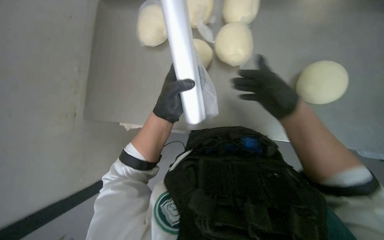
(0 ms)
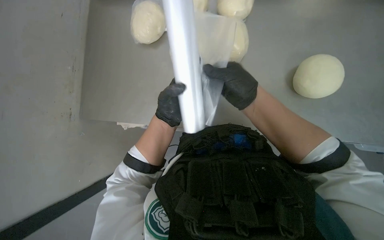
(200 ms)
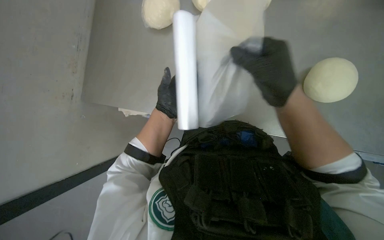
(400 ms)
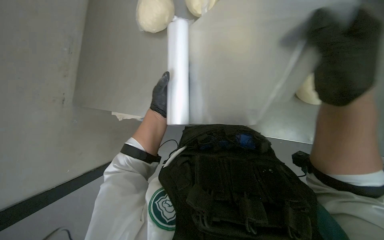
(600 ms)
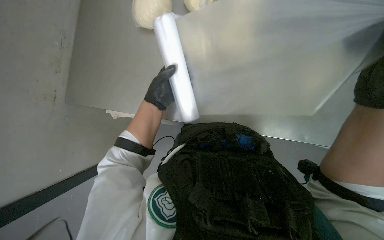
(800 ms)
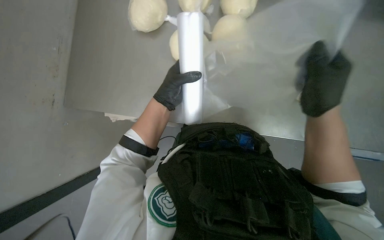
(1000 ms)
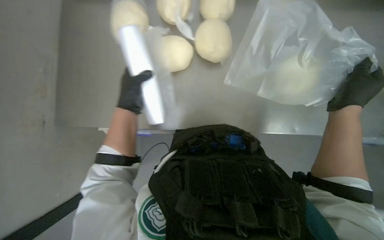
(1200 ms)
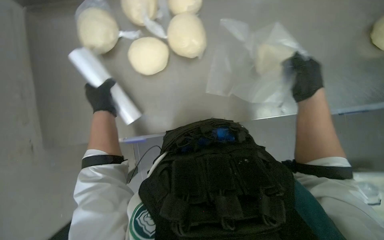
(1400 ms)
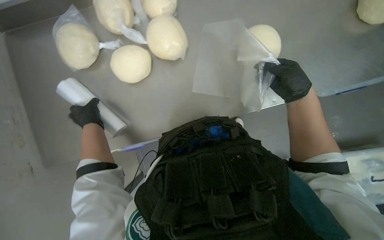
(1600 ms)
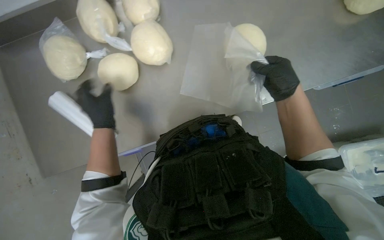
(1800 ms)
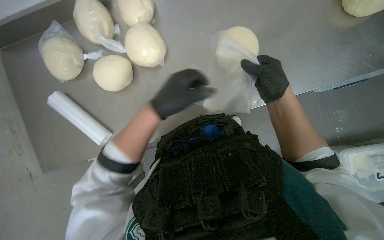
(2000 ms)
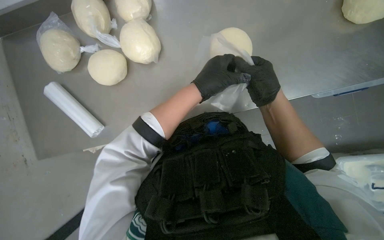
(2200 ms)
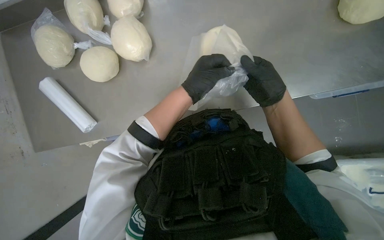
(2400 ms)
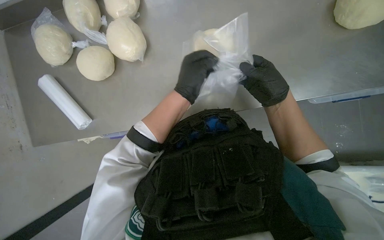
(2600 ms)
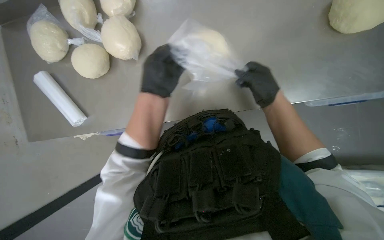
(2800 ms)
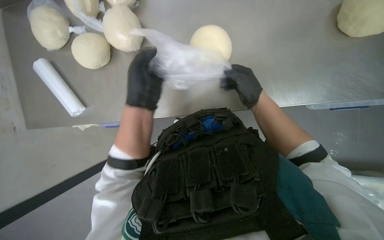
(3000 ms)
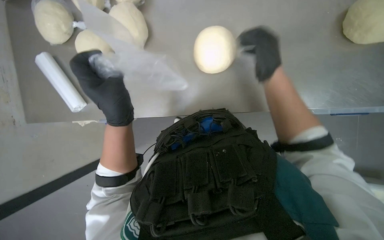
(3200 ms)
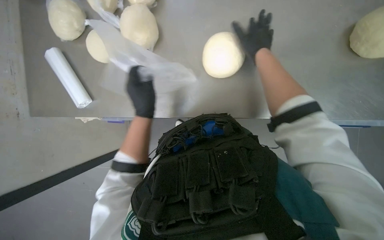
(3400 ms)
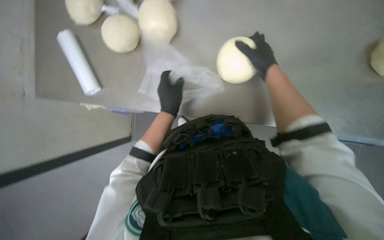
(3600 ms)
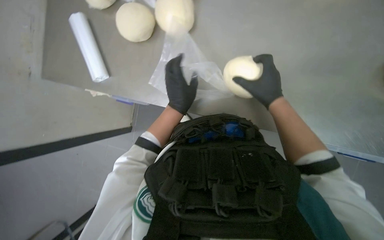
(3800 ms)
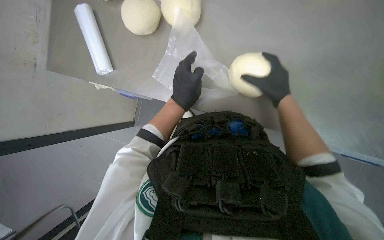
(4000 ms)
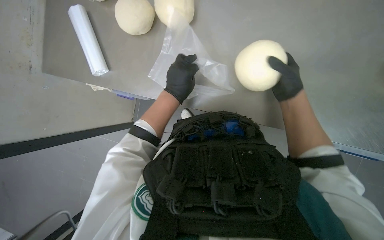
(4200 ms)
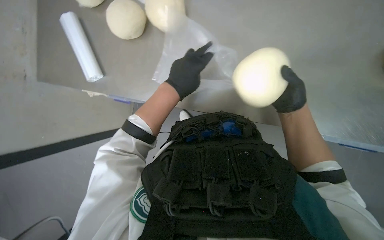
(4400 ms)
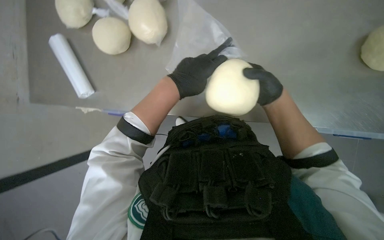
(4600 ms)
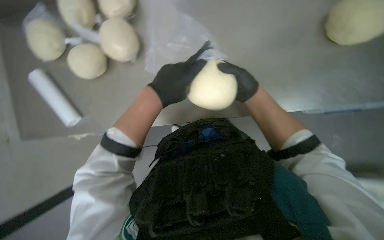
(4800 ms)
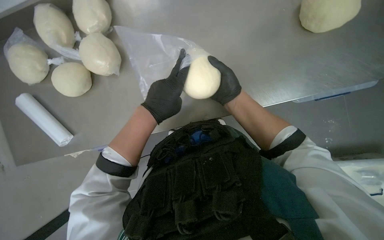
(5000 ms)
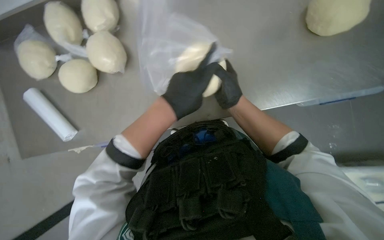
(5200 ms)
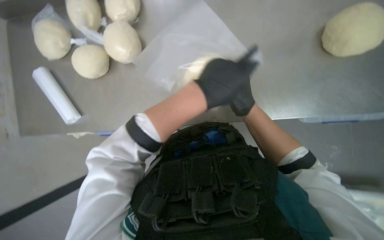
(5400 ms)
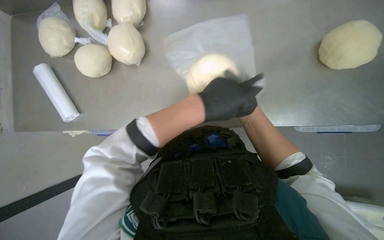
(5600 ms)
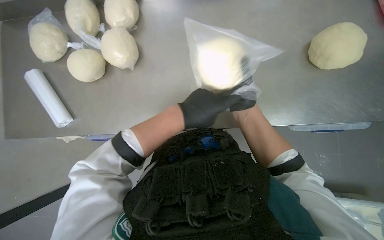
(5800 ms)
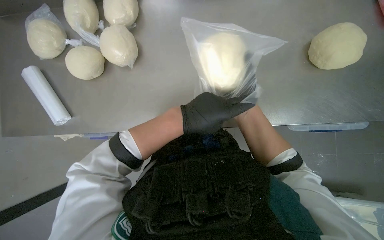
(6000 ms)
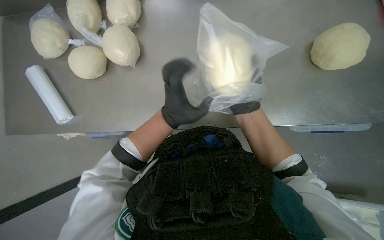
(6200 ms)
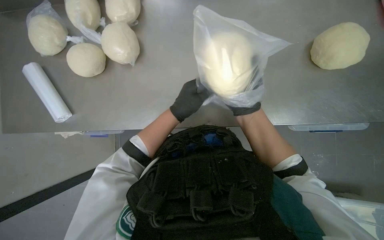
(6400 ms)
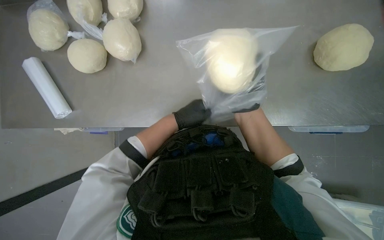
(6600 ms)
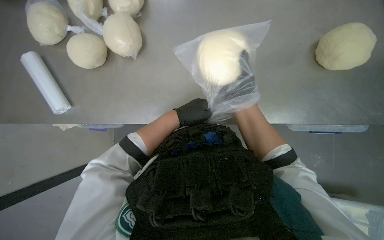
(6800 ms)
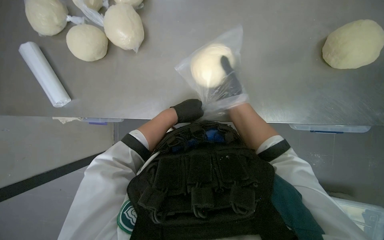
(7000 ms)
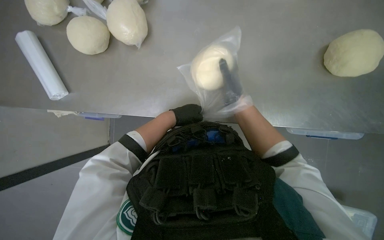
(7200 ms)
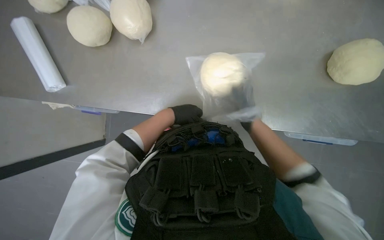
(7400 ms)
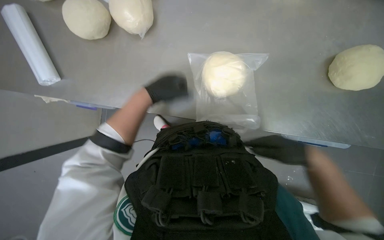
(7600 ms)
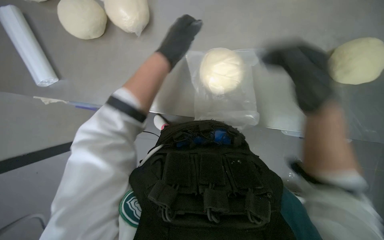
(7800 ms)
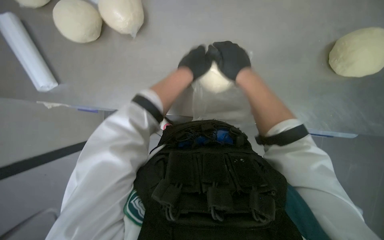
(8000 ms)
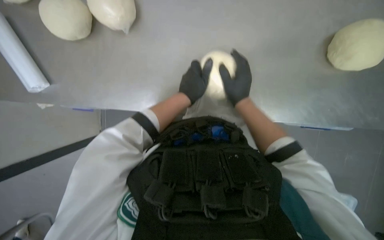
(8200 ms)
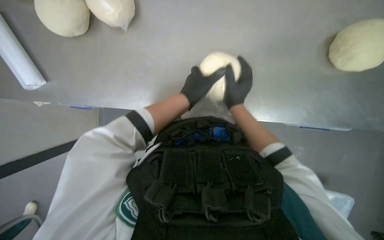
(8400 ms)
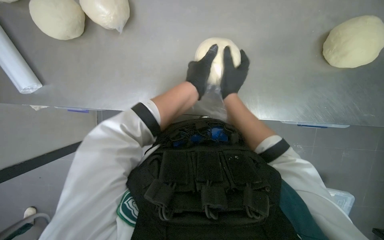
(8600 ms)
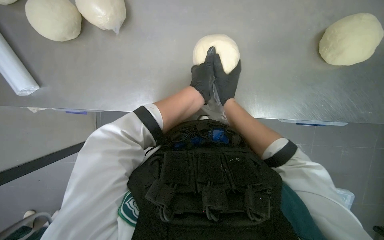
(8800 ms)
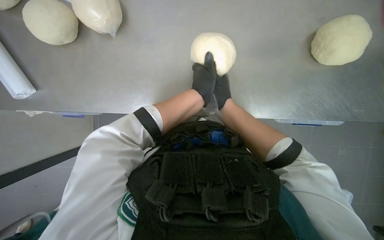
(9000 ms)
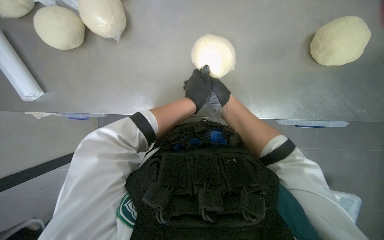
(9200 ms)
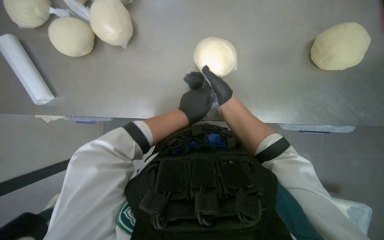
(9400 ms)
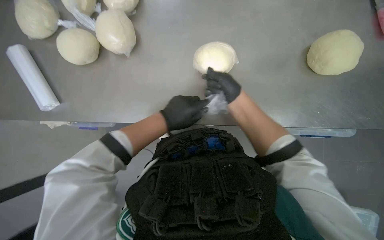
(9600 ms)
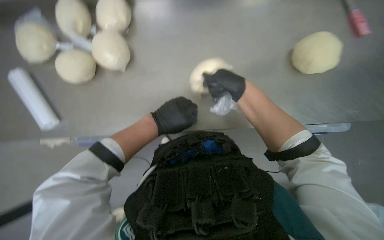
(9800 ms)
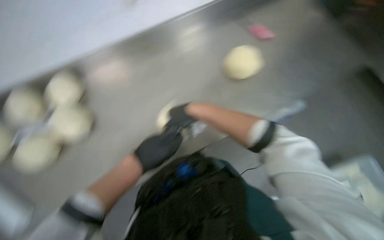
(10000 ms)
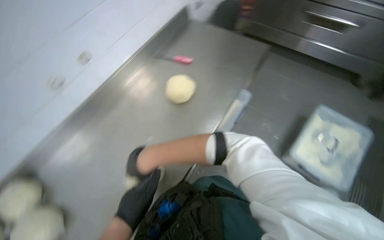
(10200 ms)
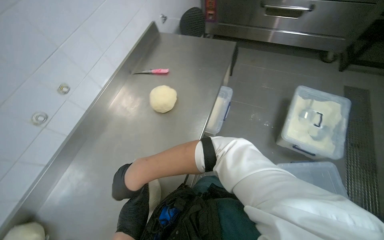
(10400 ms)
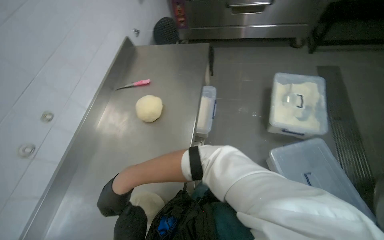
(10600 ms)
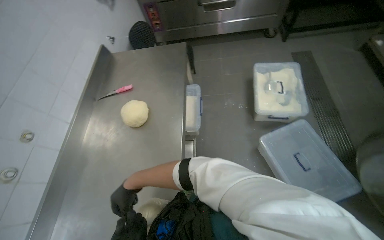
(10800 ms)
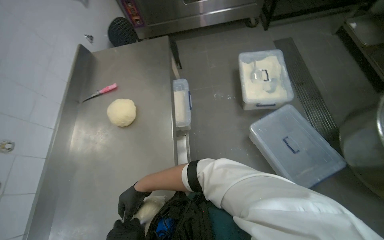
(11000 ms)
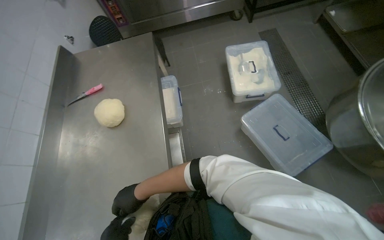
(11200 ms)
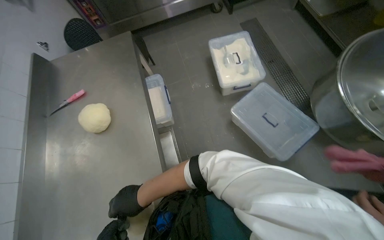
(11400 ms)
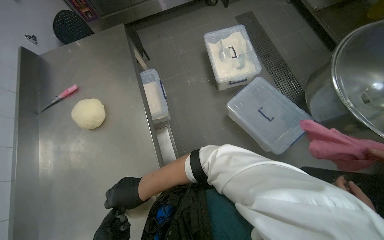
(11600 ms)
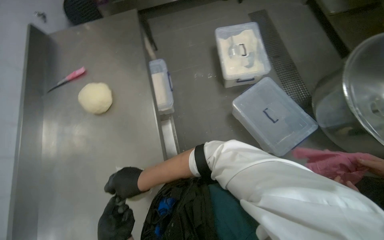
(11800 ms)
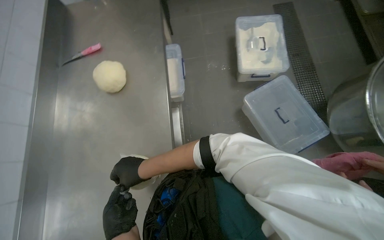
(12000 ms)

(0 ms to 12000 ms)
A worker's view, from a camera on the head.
Job: preparing food.
The whole recording: Shaping dough on counter. The worker shapes a ball of dough on the metal counter.
0 ms - 1600 ms: The right hand is displaced to the right by about 15 cm, and travels nearer to the camera and back again, about 10 cm each way. The left hand travels farther from the camera and to the left by approximately 30 cm.
1600 ms - 3000 ms: The left hand shifts some 35 cm to the right and nearer to the camera.
3000 ms - 4400 ms: The left hand moves approximately 10 cm farther from the camera and comes back. Meanwhile the right hand travels up the picture and back again, approximately 15 cm each way.
6000 ms - 7600 ms: The right hand goes nearer and farther, roughly 10 cm each way, reversing 2 times.
7600 ms - 9000 ms: The right hand travels nearer to the camera and back again, some 15 cm each way.
9000 ms - 10400 ms: The view tilts some 20 degrees upward. The scene rotates counterclockwise by roughly 40 degrees.
10400 ms - 12000 ms: The head turns to the right by roughly 30 degrees.

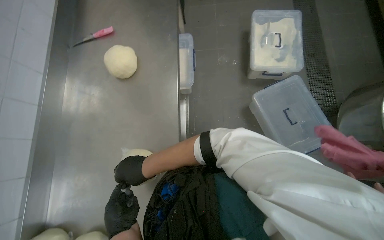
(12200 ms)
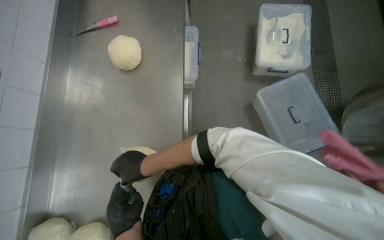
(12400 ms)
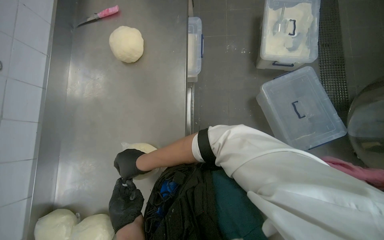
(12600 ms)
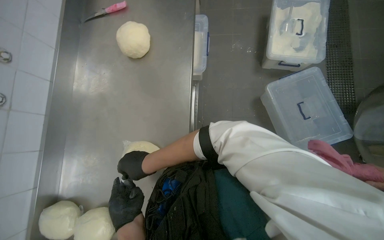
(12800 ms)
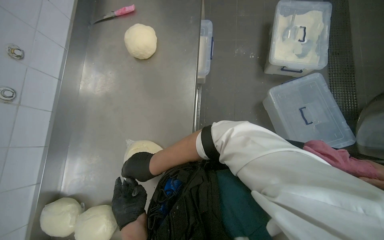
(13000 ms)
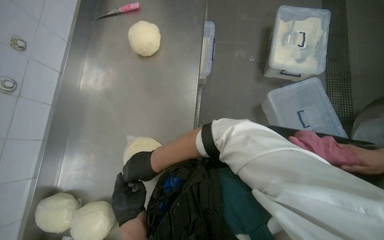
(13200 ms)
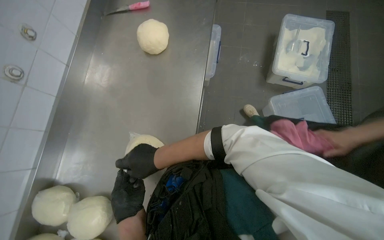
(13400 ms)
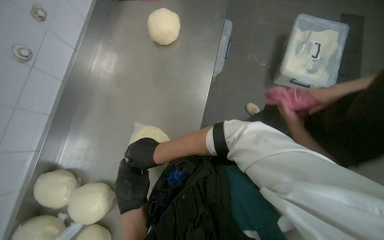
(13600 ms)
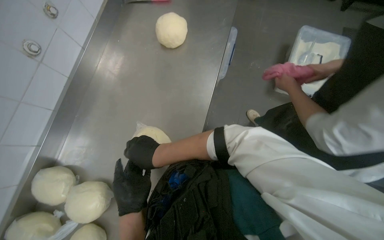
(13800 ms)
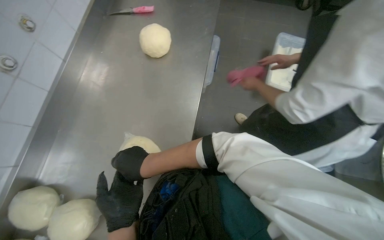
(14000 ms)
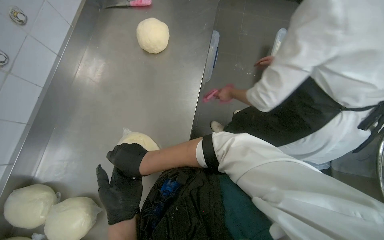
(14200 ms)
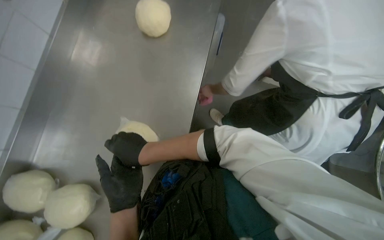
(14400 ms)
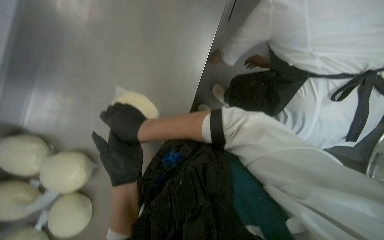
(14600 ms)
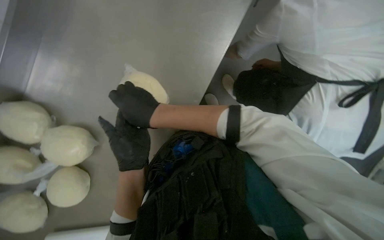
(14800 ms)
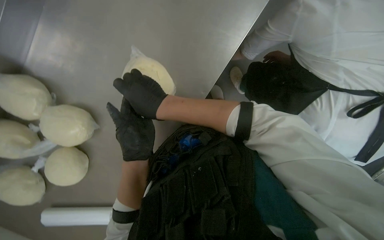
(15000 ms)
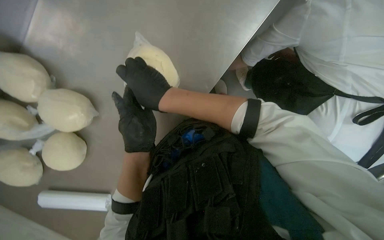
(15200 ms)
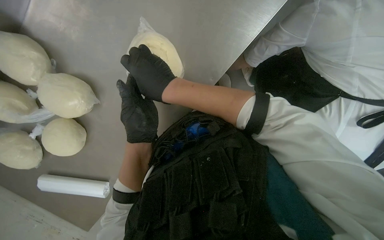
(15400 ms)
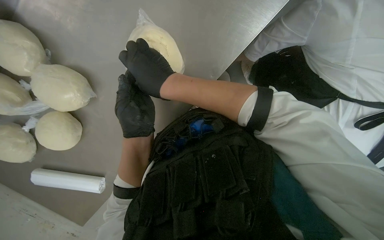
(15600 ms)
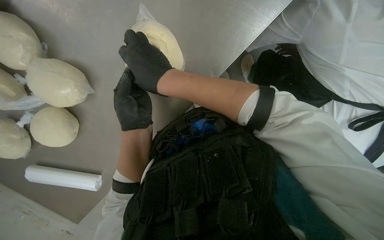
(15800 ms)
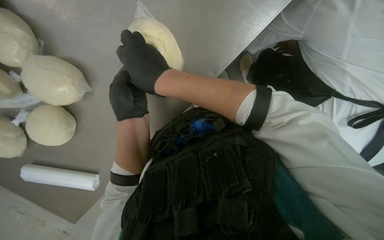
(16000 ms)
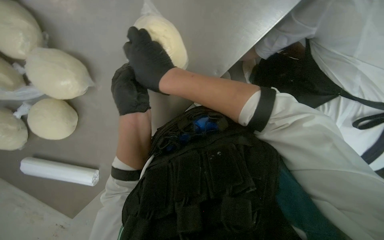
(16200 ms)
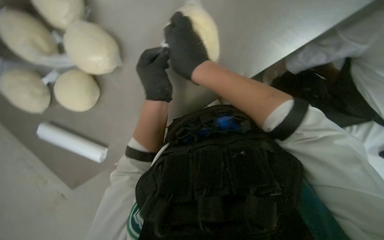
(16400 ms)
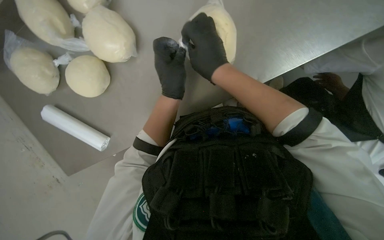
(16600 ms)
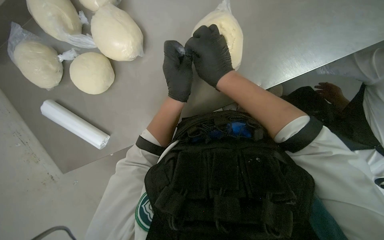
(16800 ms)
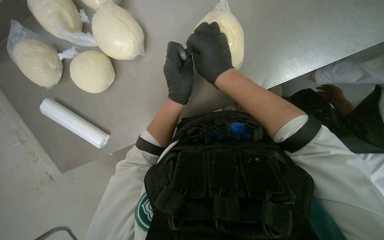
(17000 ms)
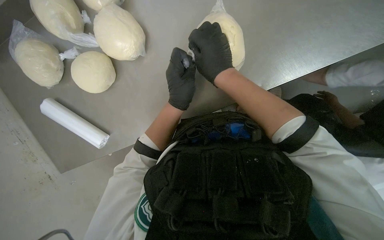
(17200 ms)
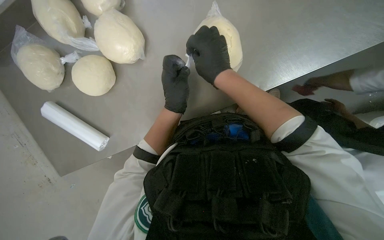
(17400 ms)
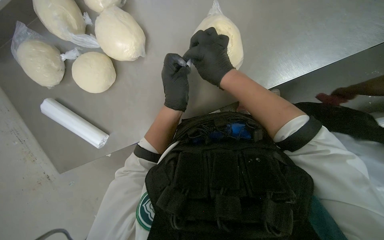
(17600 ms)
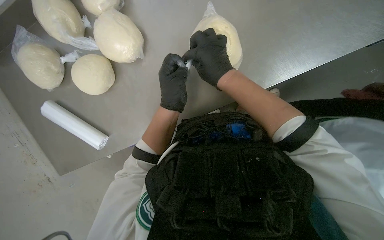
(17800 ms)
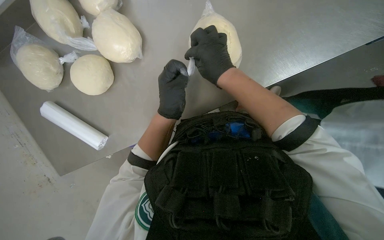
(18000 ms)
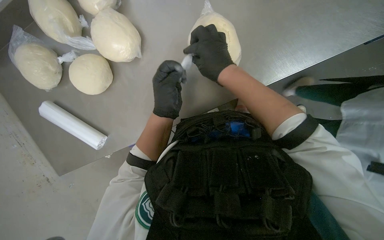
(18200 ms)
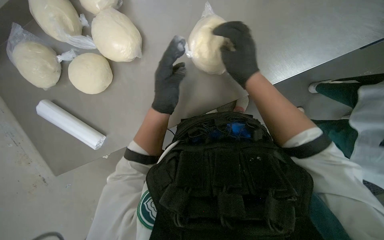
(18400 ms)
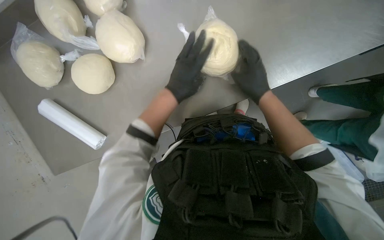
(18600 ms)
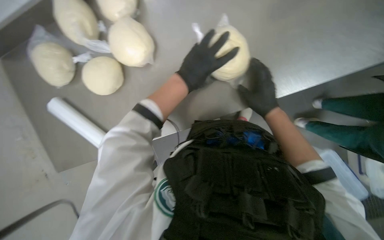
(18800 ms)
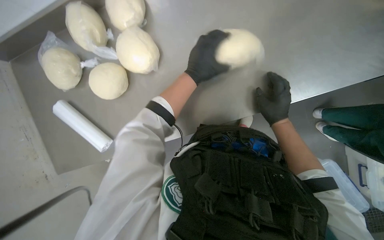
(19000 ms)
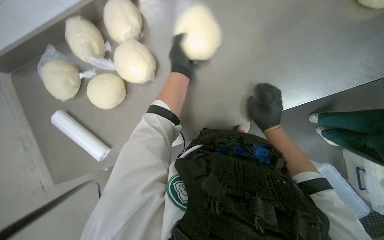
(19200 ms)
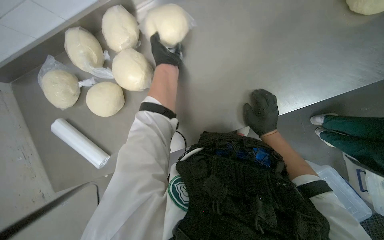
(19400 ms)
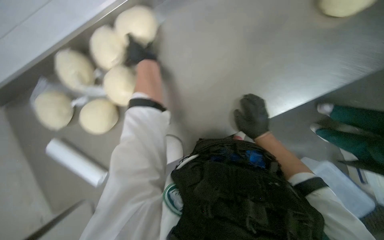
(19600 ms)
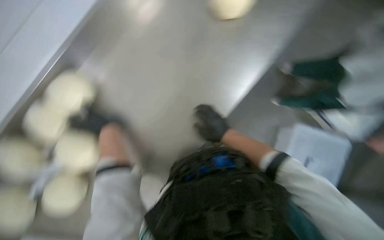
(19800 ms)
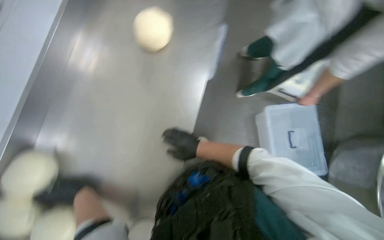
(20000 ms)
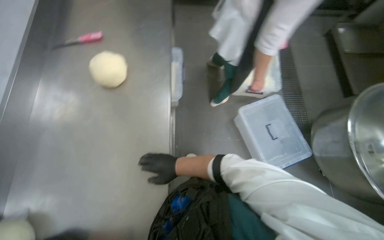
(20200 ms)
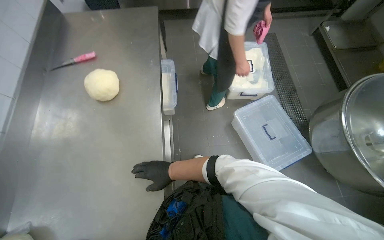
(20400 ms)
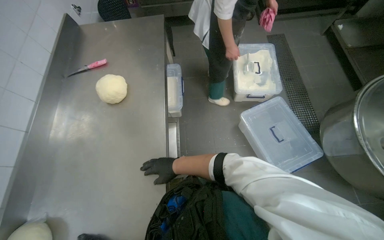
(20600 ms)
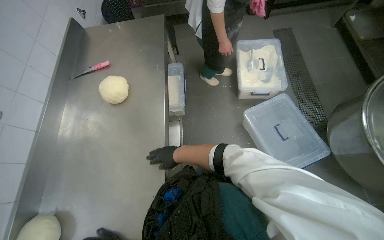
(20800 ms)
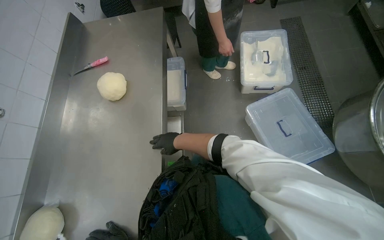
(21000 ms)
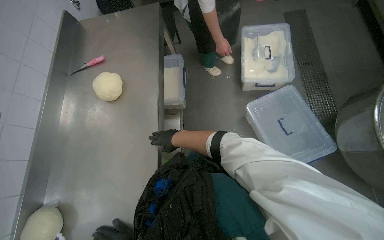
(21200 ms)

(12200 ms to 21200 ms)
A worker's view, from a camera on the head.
Job: preparing food.
The whole recording: Shaping dough on counter. The worker shapes a ball of dough on the metal counter.
13800 ms - 15200 ms: The view tips downward by about 25 degrees.
15200 ms - 16600 ms: The scene turns some 25 degrees clockwise in the picture.
16600 ms - 18200 ms: The hands stay close to where they were, moving slightly.
18200 ms - 19800 ms: The head turns to the right by about 30 degrees. The view tilts approximately 20 degrees upward.
19800 ms - 21200 ms: The scene rotates counterclockwise by roughly 45 degrees.
